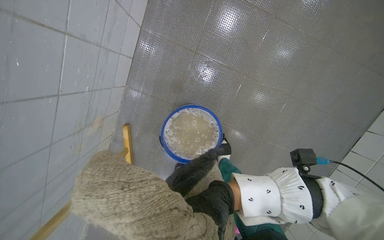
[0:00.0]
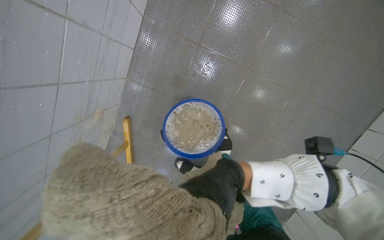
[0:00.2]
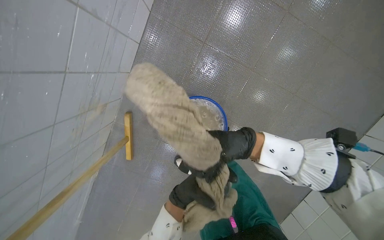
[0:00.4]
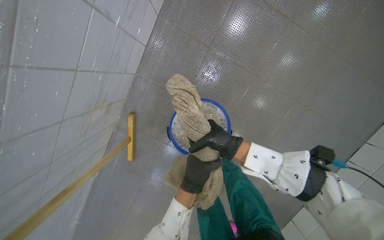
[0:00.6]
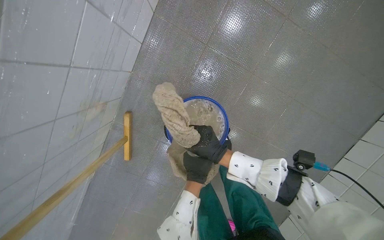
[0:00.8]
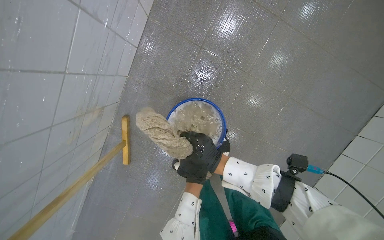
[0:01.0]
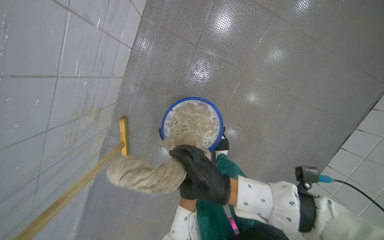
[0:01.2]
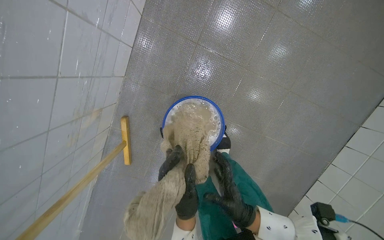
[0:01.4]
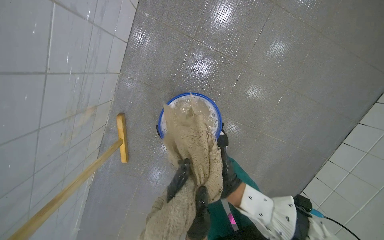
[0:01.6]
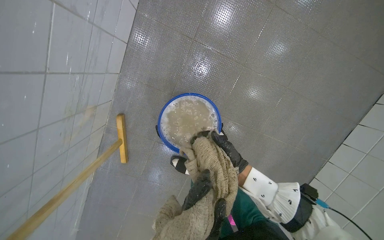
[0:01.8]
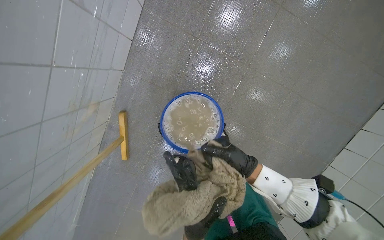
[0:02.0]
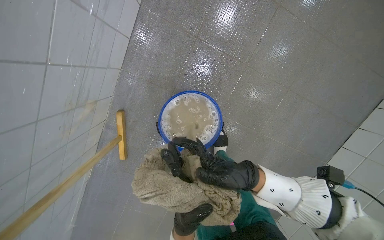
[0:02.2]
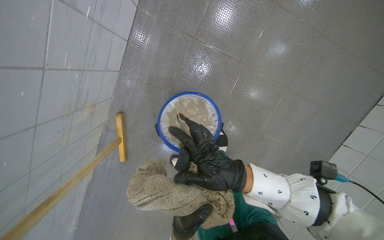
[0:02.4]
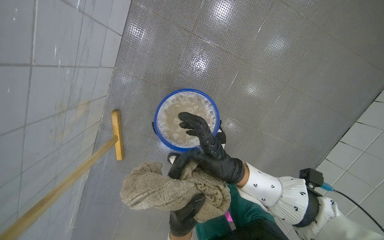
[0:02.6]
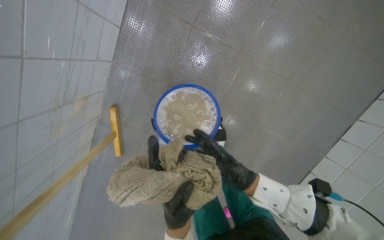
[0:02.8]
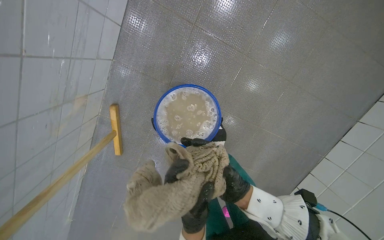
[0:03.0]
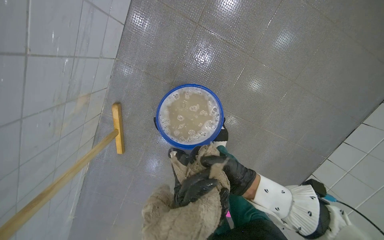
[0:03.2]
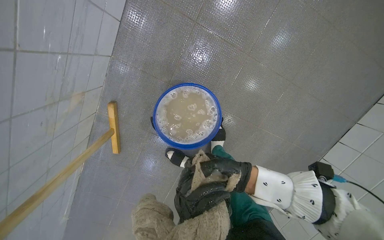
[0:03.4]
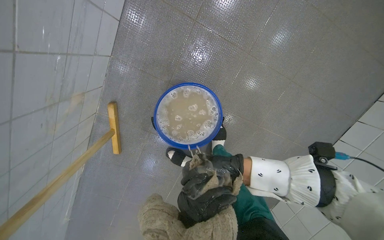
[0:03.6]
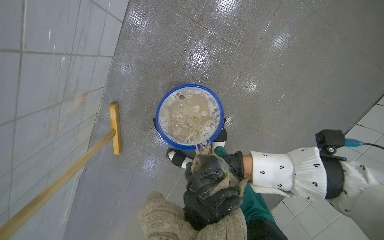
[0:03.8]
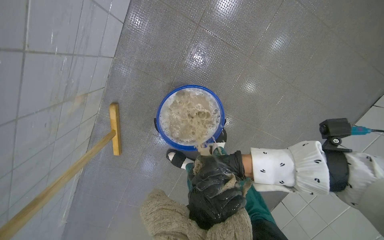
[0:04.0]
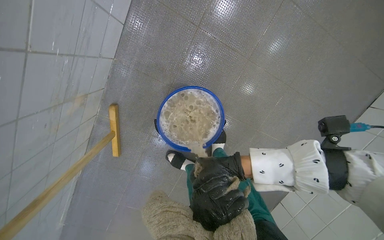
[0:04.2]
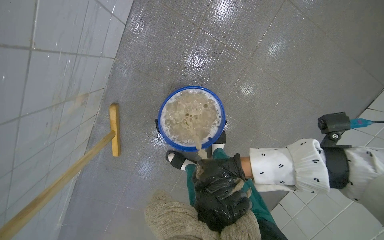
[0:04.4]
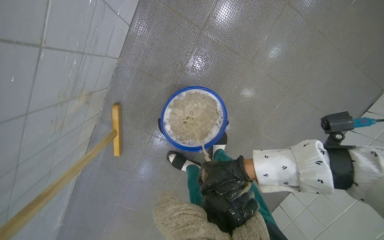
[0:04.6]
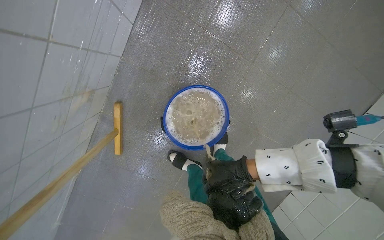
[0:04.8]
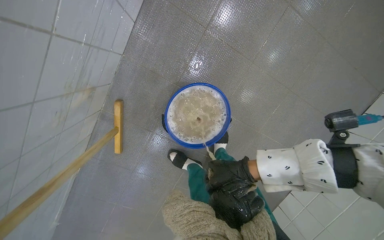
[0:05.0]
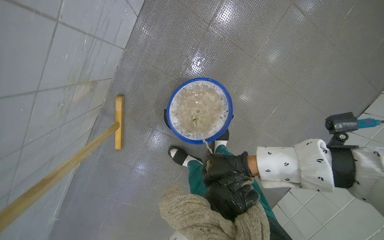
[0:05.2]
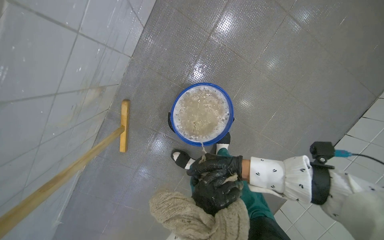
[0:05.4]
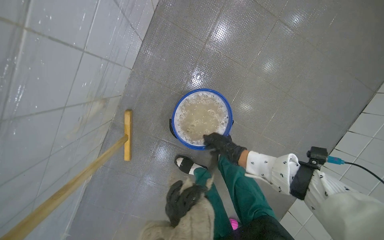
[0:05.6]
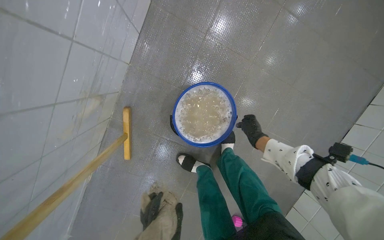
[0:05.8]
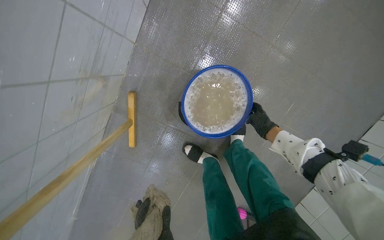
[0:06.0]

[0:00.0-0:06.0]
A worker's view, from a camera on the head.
Job: preparing cleaning supplies.
The whole recording: Wringing out mop cloth. The worker removes the mop cloth from the stick, wrings it into the bucket, and reattaches it.
0.0 to 1.6 s: The right hand moves farther from the camera, roughly 10 cm, and goes up the picture and returns, approximately 15 cm each way.
3.0 to 4.4 s: The right hand moves up the picture, about 10 cm, and goes nearer to the camera and returns, some 10 cm each way.

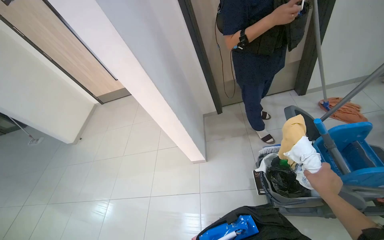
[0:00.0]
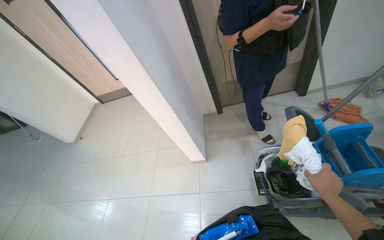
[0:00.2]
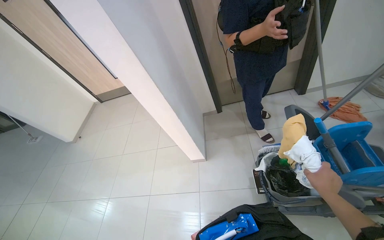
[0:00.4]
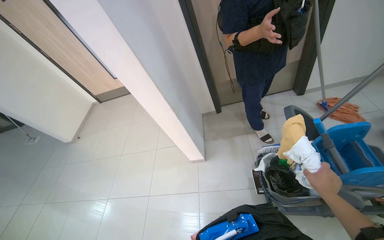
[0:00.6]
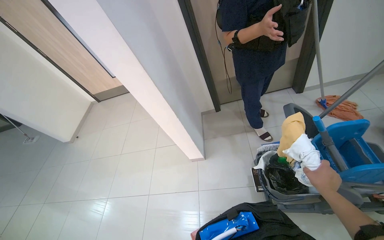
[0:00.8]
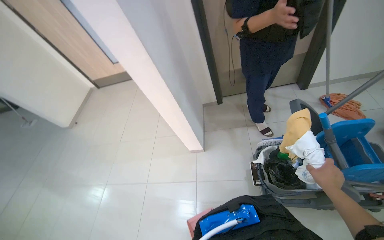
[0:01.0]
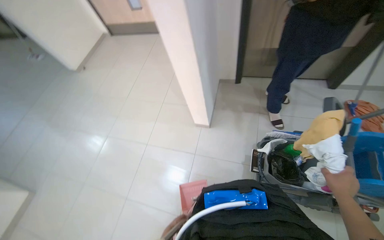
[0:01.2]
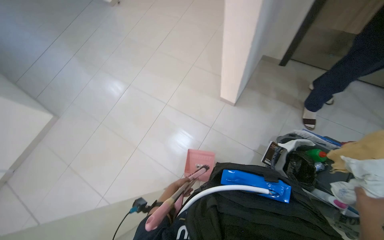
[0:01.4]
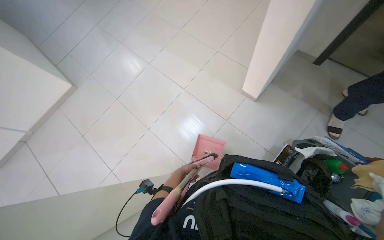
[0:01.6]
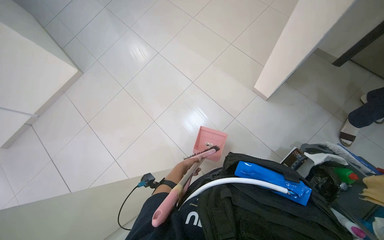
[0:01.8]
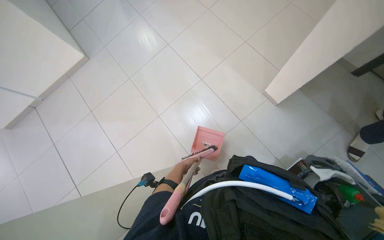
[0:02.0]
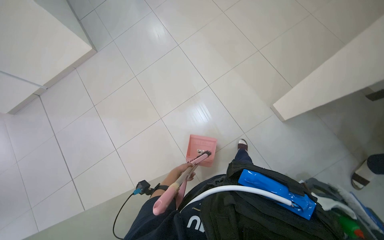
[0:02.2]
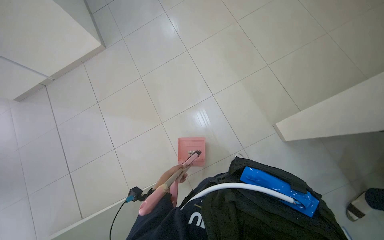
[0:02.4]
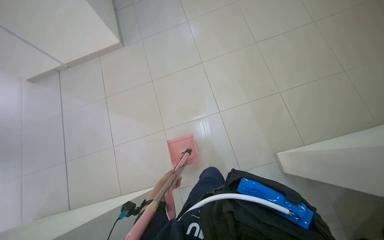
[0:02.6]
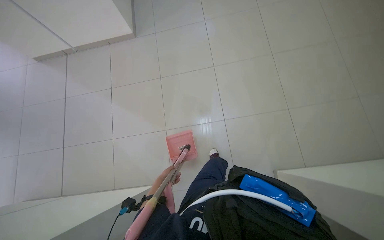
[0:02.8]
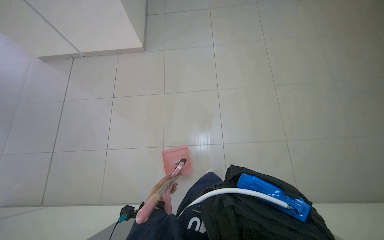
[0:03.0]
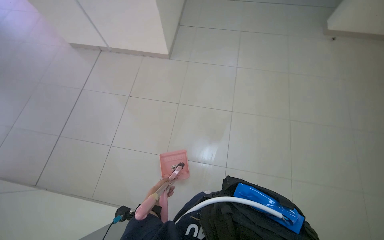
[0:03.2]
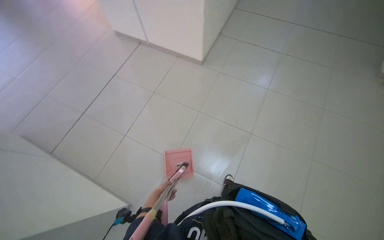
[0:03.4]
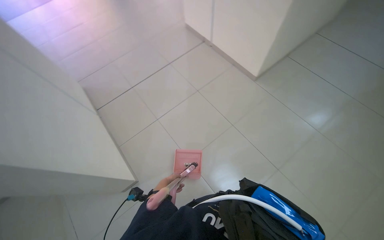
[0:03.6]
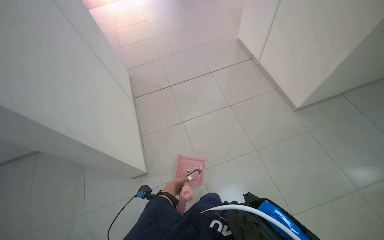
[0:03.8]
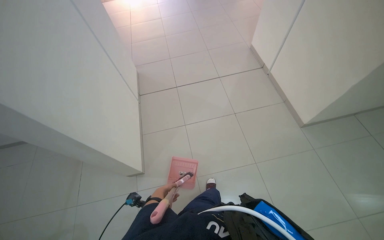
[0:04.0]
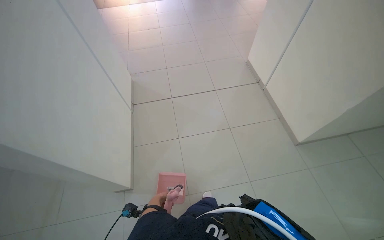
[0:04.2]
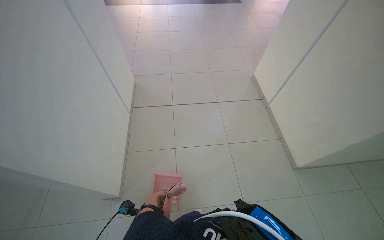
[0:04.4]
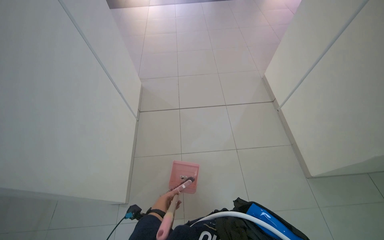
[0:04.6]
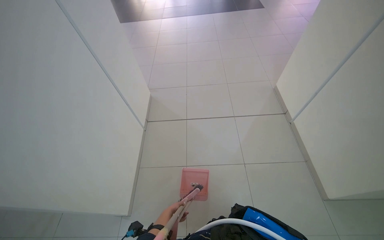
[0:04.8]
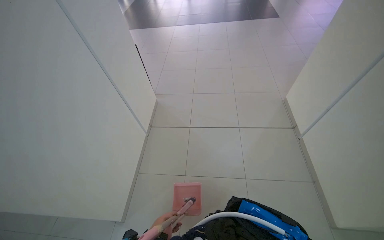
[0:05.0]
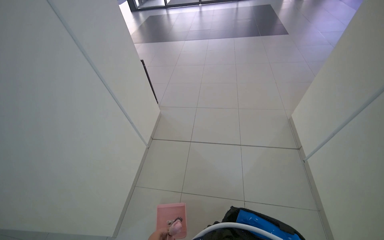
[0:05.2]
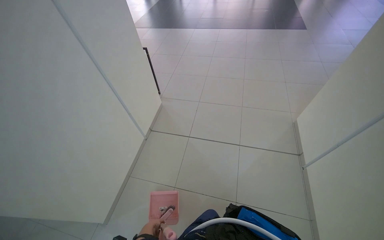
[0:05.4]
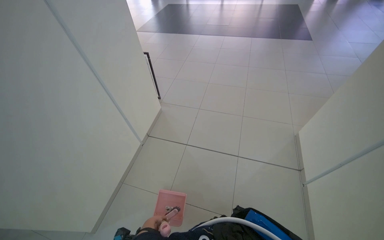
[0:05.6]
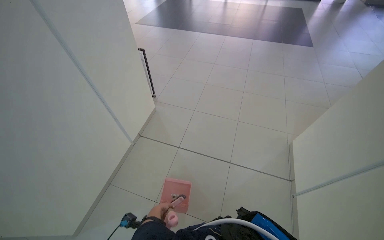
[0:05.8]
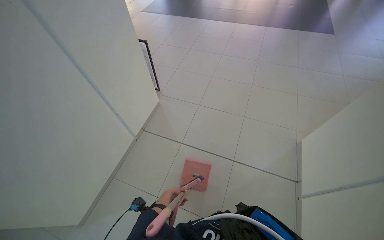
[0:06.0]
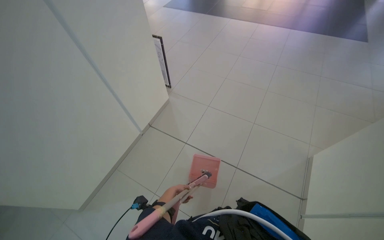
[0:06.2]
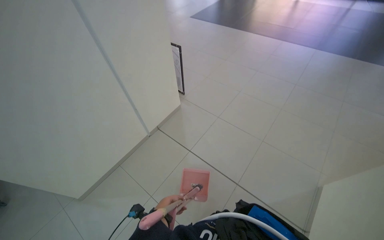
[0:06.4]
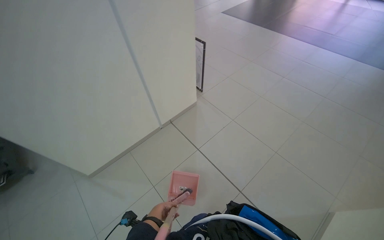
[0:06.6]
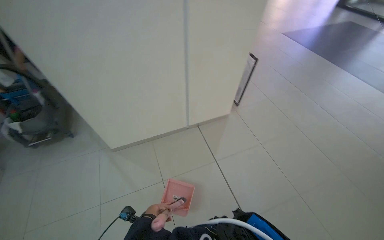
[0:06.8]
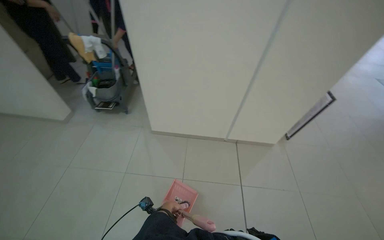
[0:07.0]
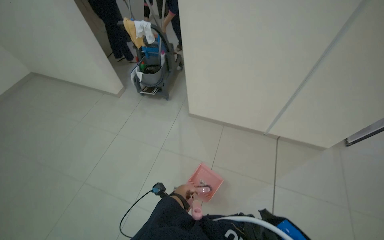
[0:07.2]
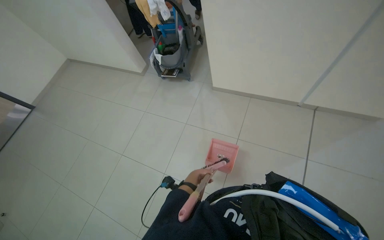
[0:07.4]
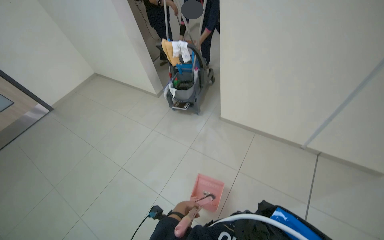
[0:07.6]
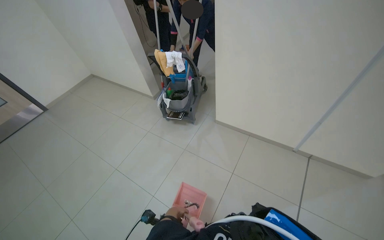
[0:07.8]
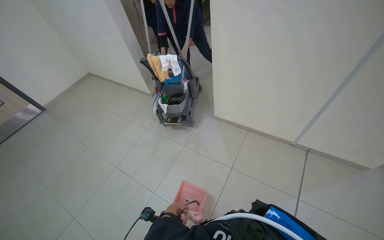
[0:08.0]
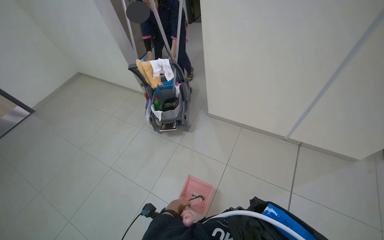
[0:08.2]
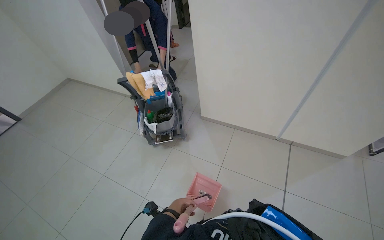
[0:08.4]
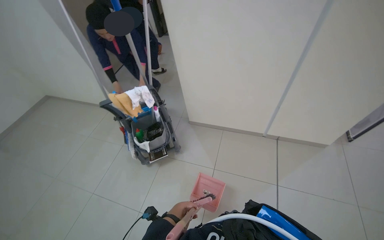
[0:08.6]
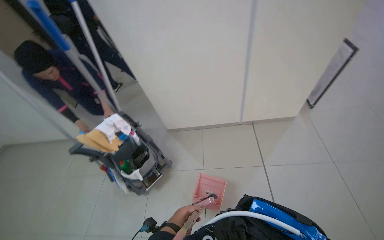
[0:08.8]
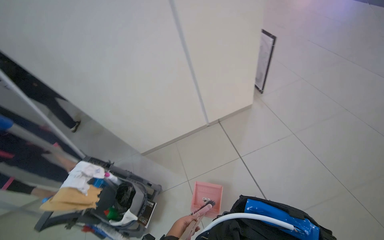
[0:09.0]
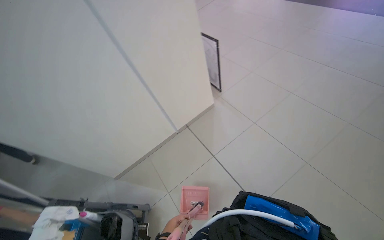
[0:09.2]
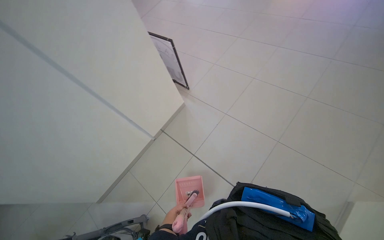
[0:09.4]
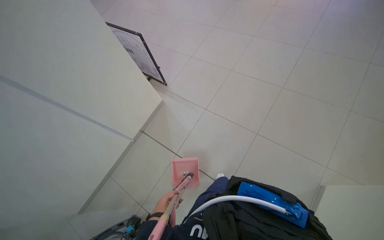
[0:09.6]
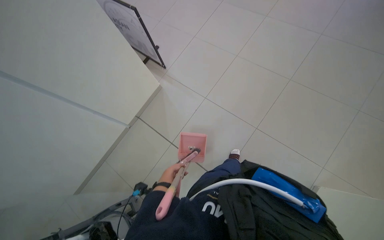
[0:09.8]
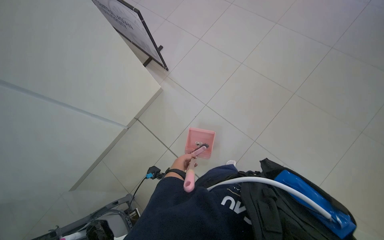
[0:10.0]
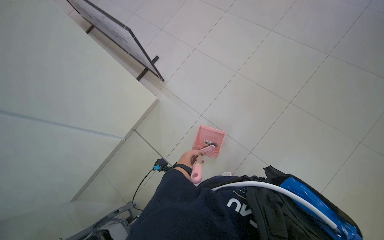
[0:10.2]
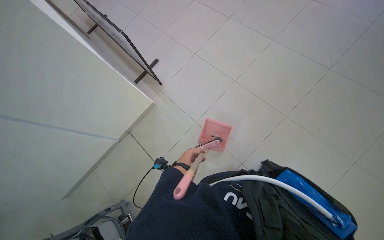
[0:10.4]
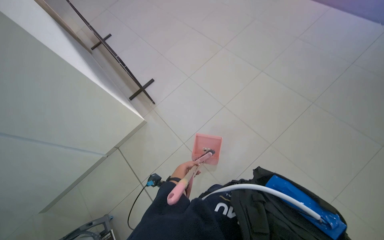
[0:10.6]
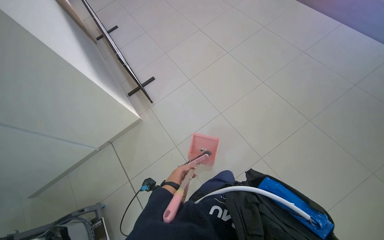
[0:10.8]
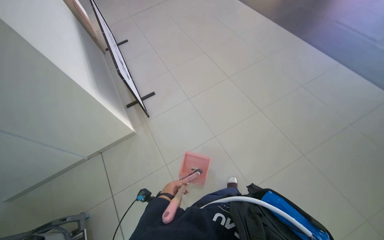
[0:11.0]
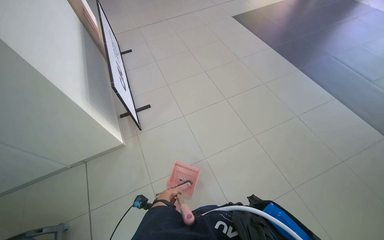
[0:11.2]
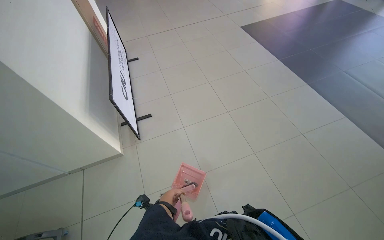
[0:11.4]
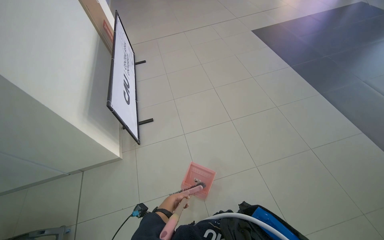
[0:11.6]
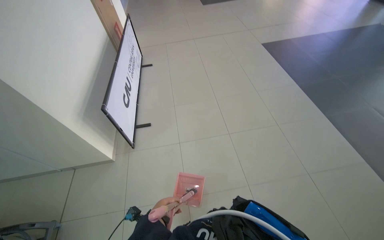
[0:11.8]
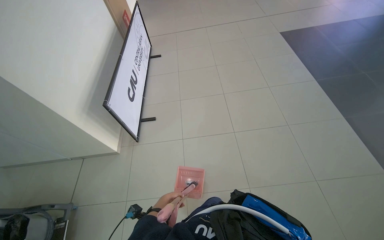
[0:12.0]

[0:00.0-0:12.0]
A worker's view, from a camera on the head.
Job: sweeping floor.
The whole recording: Sweeping floor with broom and dustpan. The worker sweeps the floor with a broom and collects debris with a dustpan.
0.0 to 1.6 s: The wearer looks some 30 degrees further downward. The scene rotates clockwise by roughly 45 degrees.
1.6 to 3.0 s: The wearer moves about 50 cm. The scene rotates clockwise by roughly 50 degrees.
3.0 to 4.4 s: The camera travels about 40 cm. The wearer looks roughly 85 degrees further to the left.
4.4 to 6.0 s: The camera is carried about 70 cm. The head rotates approximately 30 degrees to the left.
6.0 to 7.6 s: The head turns to the left by some 100 degrees.
7.6 to 9.0 s: The camera travels some 40 cm. The head rotates some 60 degrees to the right.
9.0 to 10.4 s: The camera is carried approximately 50 cm. The wearer's head swings some 40 degrees to the right. The view tilts some 10 degrees downward.
10.4 to 12.0 s: The head travels about 60 cm. The camera pitches upward, by some 15 degrees. The scene turns roughly 35 degrees clockwise in the picture.

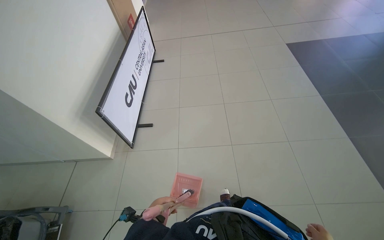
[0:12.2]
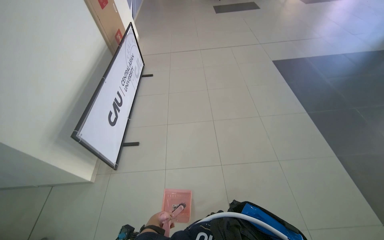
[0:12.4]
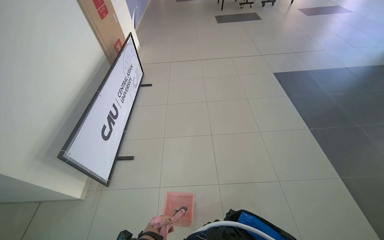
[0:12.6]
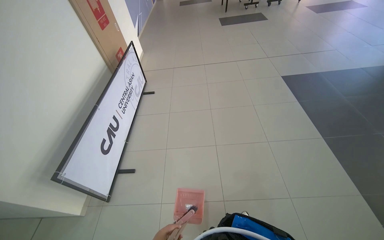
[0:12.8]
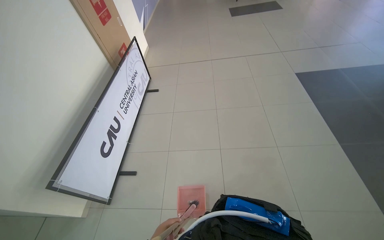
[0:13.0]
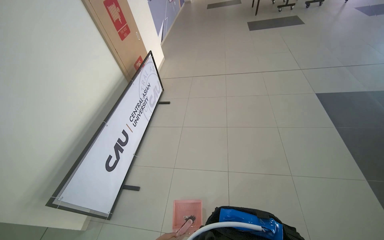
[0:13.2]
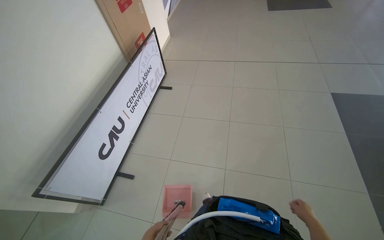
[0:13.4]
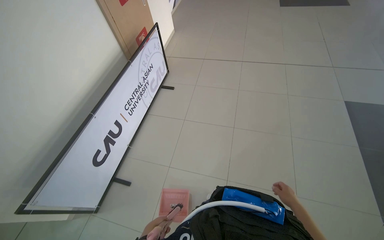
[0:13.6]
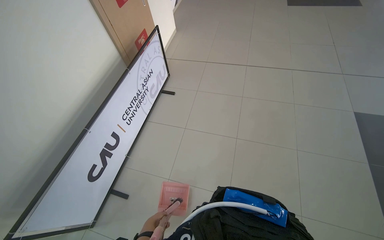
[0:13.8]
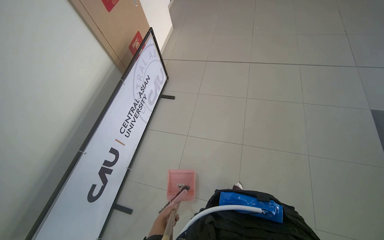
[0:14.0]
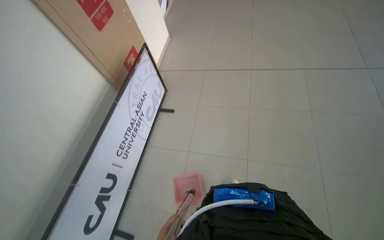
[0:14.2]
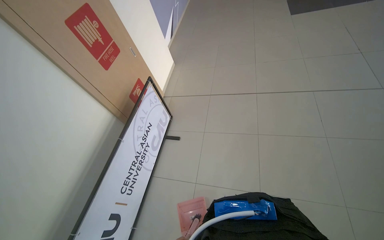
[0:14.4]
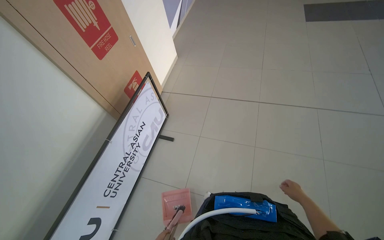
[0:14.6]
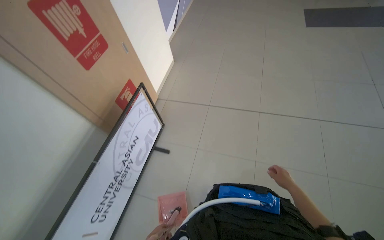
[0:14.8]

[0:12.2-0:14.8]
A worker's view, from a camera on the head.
Job: sweeping floor.
The whole recording: Sweeping floor with broom and dustpan. The worker sweeps the floor with a broom and collects debris with a dustpan.
12.2 to 13.4 s: The camera travels approximately 90 cm.
13.4 to 14.8 s: The head travels roughly 1 m.
